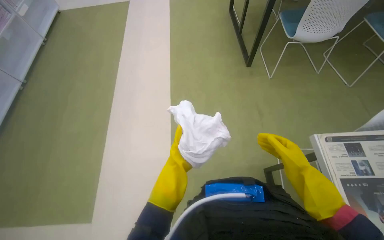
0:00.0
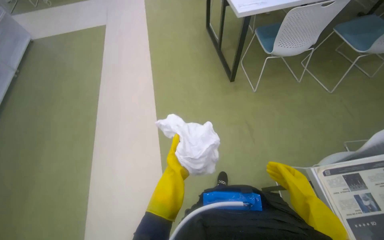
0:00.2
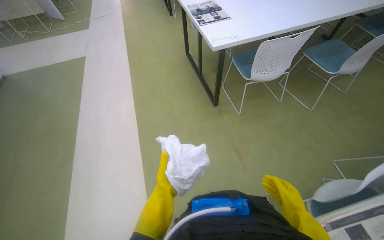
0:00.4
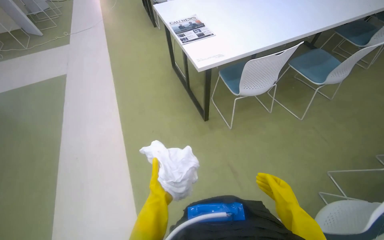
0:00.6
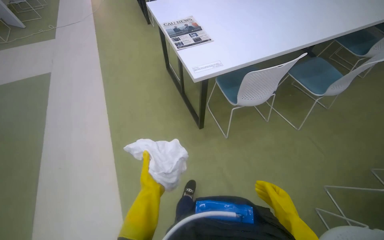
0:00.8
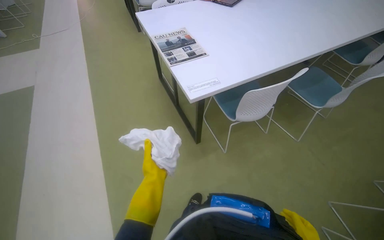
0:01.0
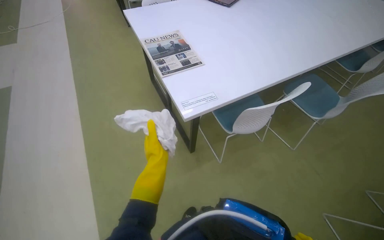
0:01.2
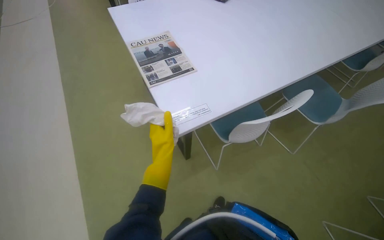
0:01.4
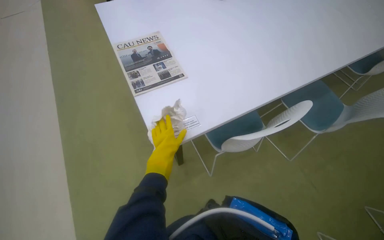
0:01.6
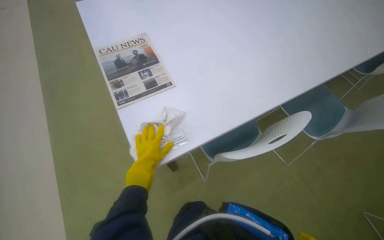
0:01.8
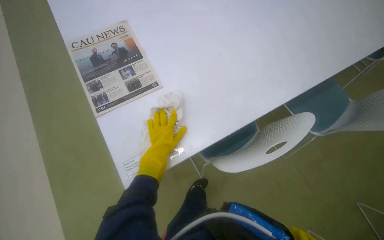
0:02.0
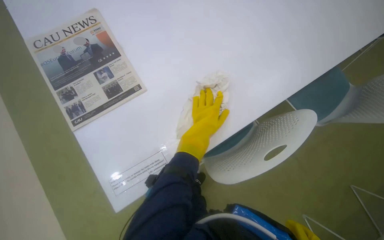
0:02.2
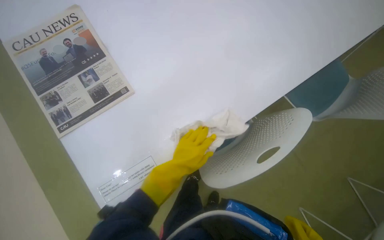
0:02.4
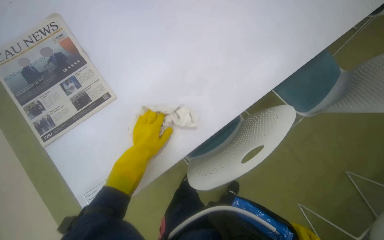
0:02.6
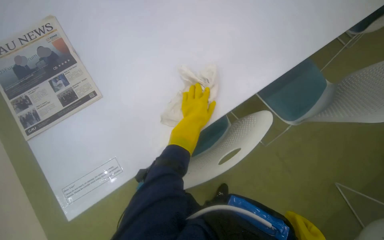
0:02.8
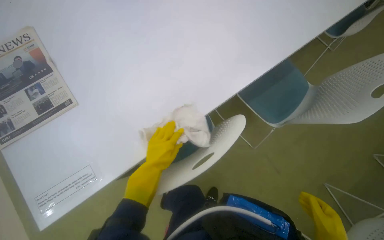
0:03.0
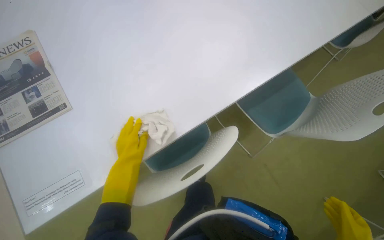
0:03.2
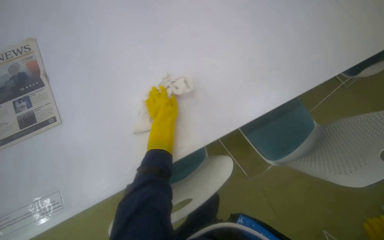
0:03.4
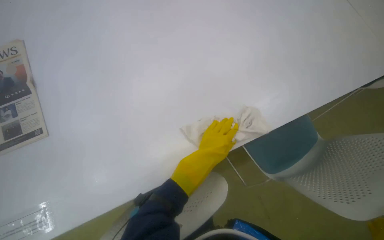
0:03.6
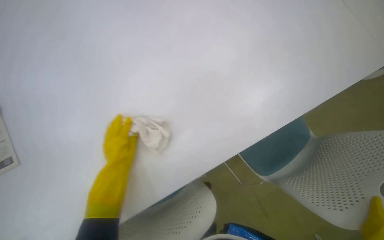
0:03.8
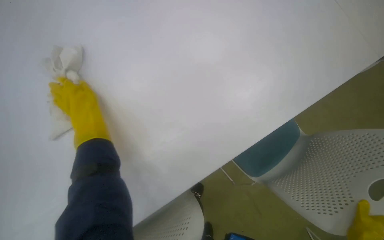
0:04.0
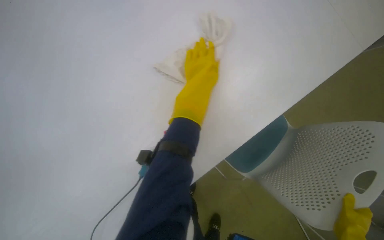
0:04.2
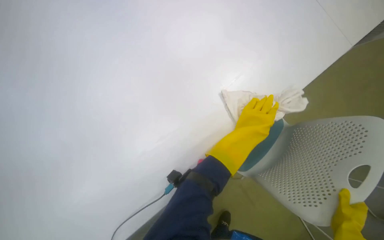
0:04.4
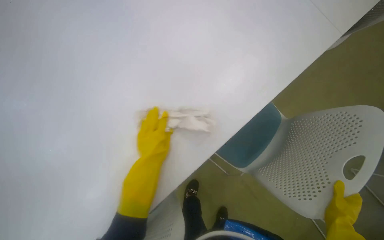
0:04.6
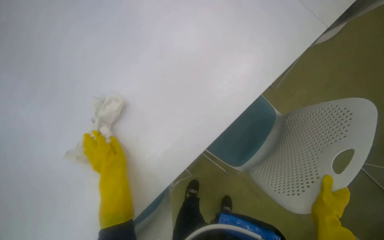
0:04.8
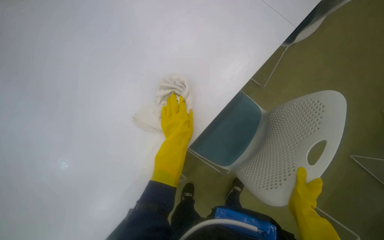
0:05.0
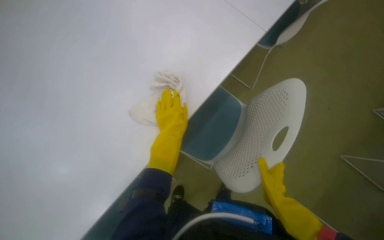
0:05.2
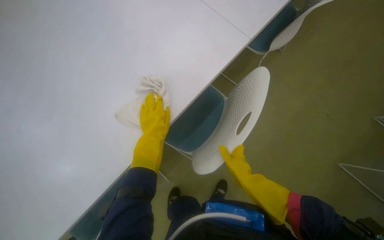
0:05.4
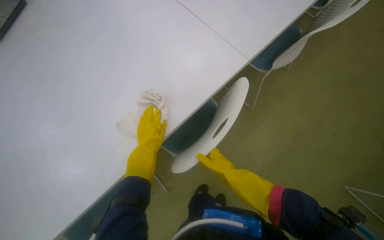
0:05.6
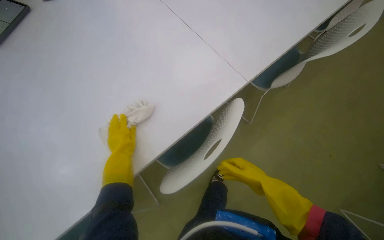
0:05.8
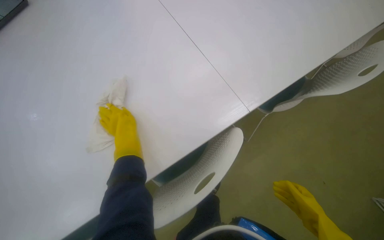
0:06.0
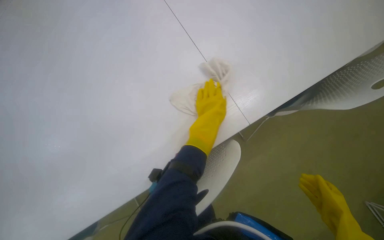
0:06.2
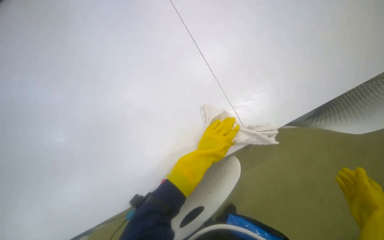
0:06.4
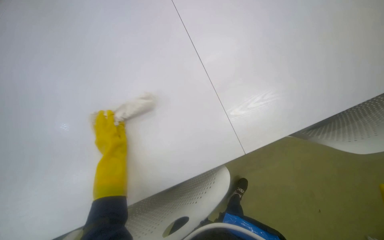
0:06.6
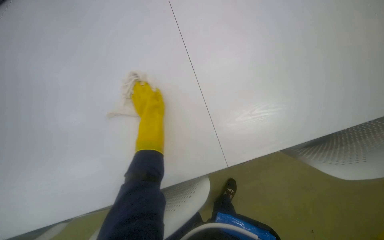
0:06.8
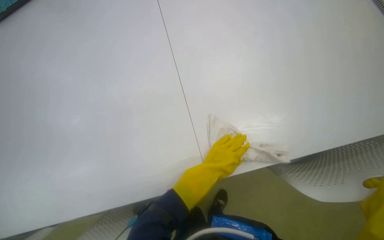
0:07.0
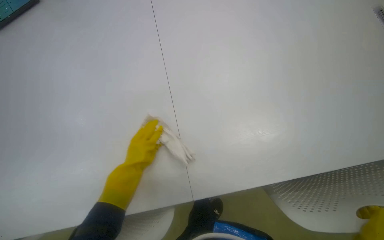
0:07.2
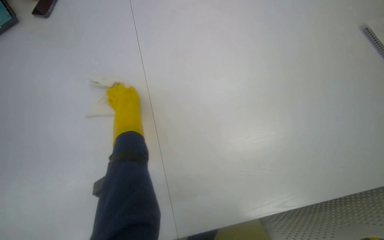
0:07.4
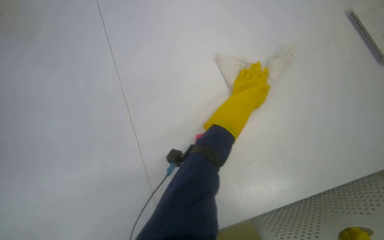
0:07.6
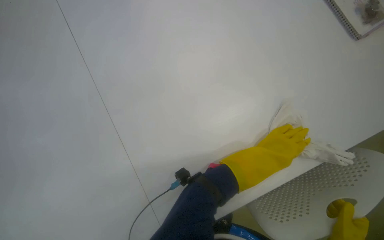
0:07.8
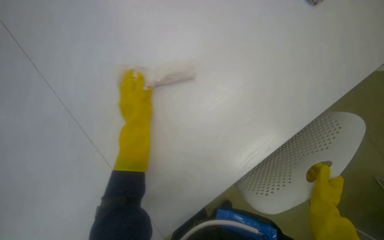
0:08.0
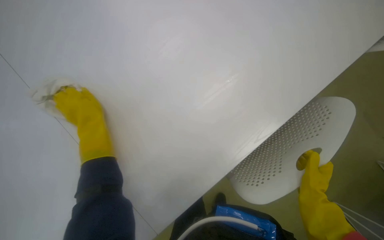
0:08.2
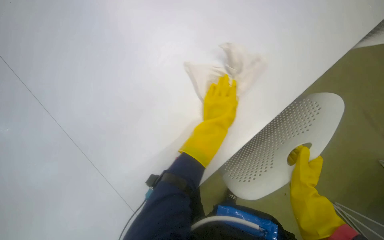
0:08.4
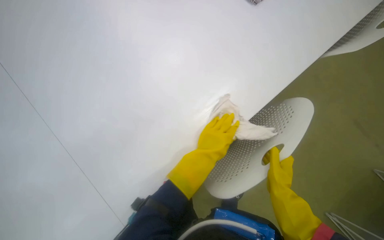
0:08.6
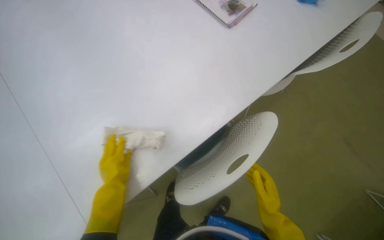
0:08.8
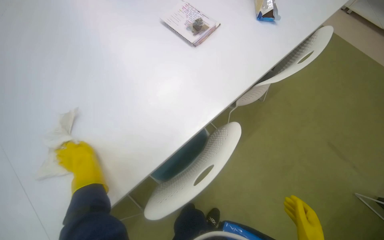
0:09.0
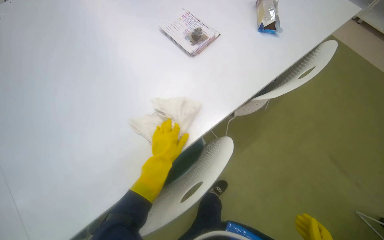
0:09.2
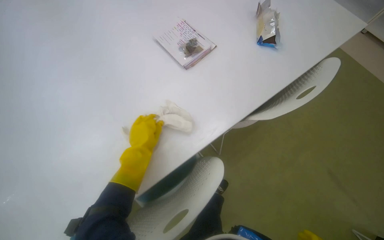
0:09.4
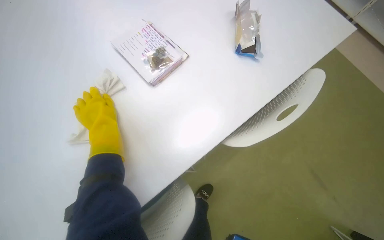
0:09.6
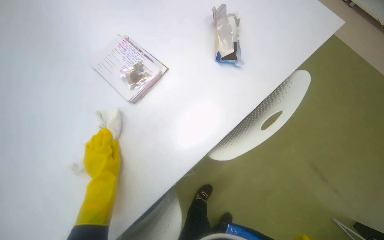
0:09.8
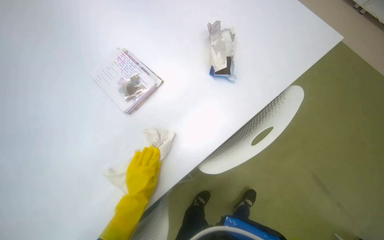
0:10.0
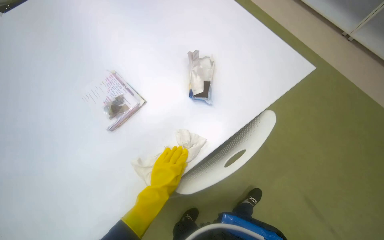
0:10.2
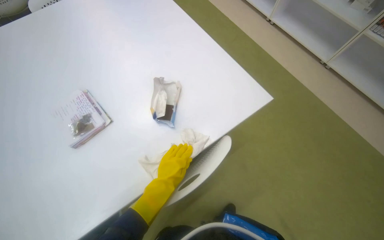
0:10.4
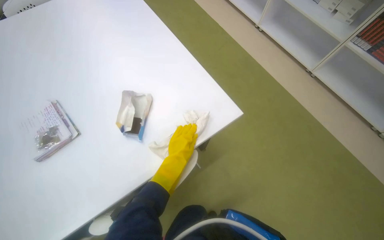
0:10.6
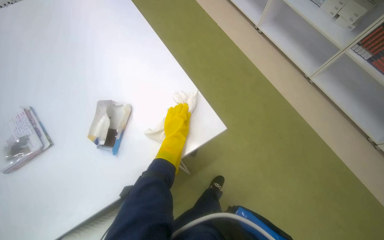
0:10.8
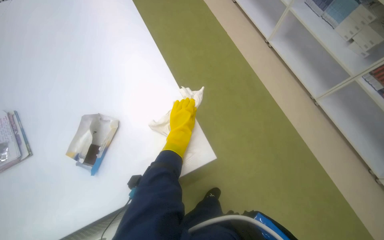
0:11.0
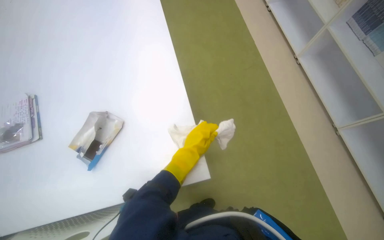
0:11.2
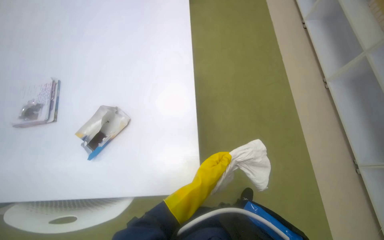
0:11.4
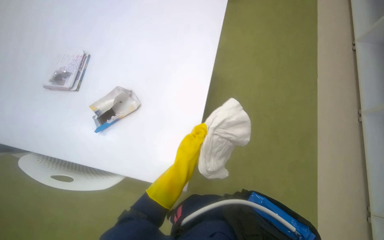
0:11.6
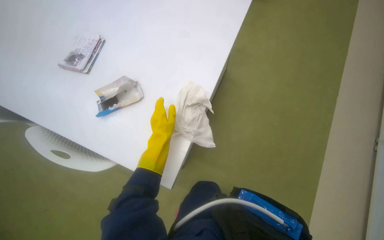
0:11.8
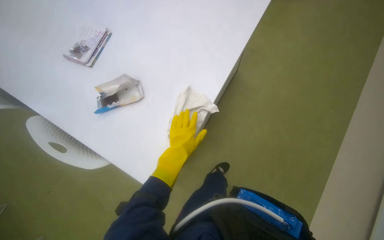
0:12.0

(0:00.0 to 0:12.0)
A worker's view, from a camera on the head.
Job: wiping surfaces.
The whole recording: Cleaning table surface. The worker wipes the table surface with a cloth.
0:00.0 - 0:01.6: The head travels about 1 m. The head turns to the right by roughly 25 degrees.
0:01.6 - 0:03.0: The wearer moves some 50 cm. The view tips downward by approximately 15 degrees.
0:03.0 - 0:04.4: The head travels about 50 cm.
0:04.4 - 0:06.0: The left hand goes left and right, about 40 cm each way, reversing 3 times. The right hand moves approximately 15 cm to the left and comes back.
0:06.0 - 0:07.6: The left hand moves left and right over approximately 35 cm, changing direction 4 times.
0:07.6 - 0:09.0: The left hand moves to the left and down the picture, some 20 cm.
0:09.0 - 0:10.4: The camera travels some 70 cm.
0:10.4 - 0:12.0: The camera is carried approximately 50 cm. The wearer's head swings approximately 55 degrees to the left.

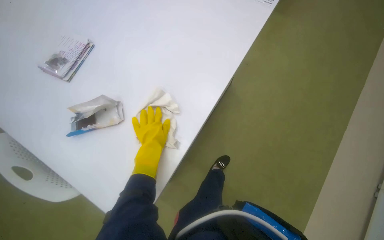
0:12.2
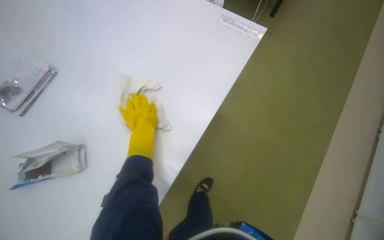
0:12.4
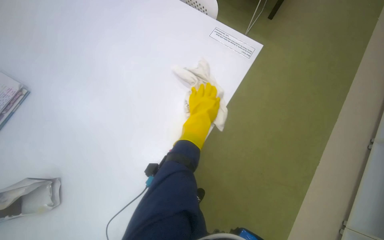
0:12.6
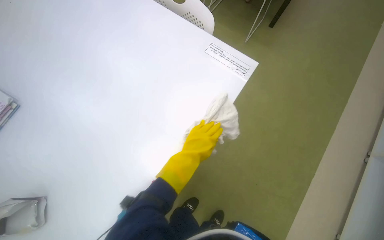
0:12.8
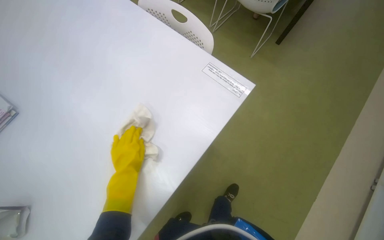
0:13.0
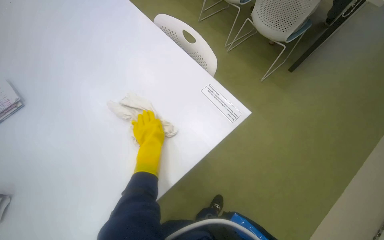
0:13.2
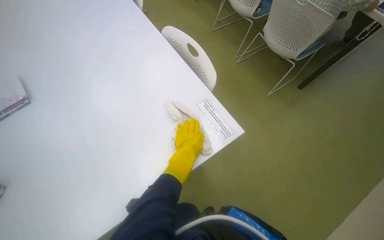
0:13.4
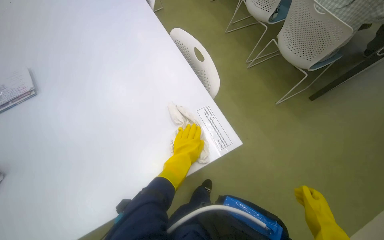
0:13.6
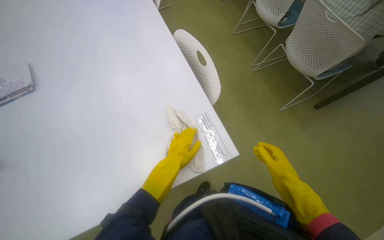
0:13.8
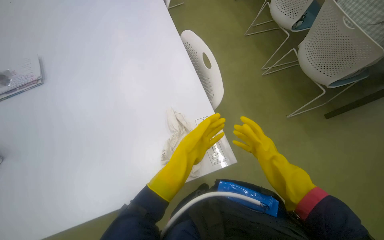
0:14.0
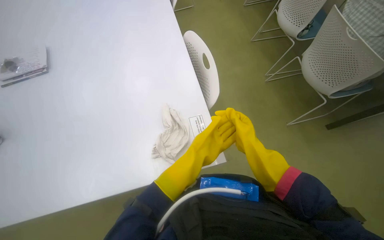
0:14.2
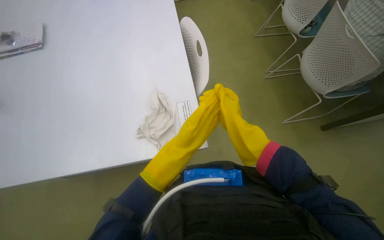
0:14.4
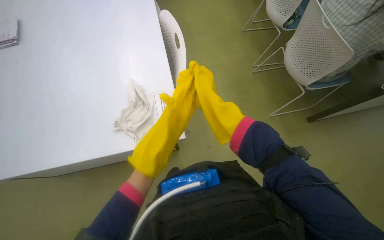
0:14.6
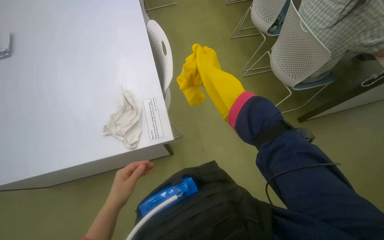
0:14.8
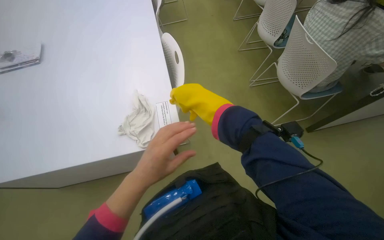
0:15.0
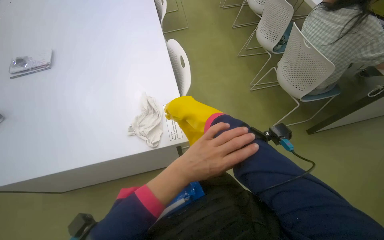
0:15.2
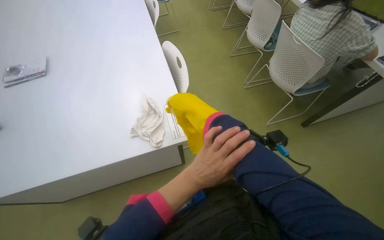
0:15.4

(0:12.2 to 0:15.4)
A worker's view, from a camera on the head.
Job: wiping surfaces.
The whole recording: Cleaning table surface. The worker wipes the table surface with a cloth.
0:12.2 - 0:13.8: The camera is carried some 70 cm. The scene rotates clockwise by roughly 35 degrees.

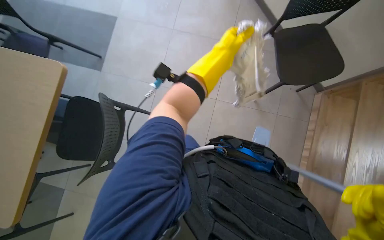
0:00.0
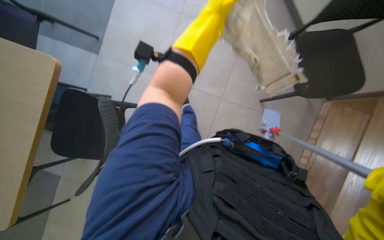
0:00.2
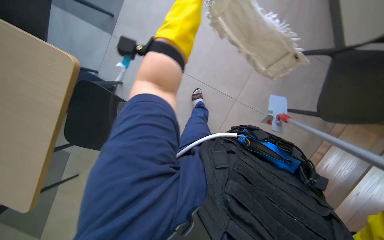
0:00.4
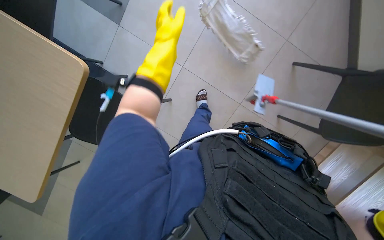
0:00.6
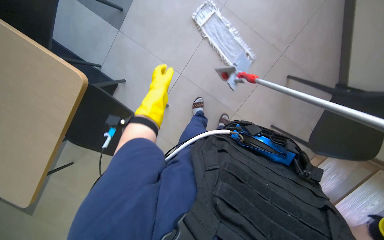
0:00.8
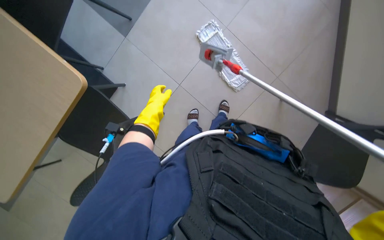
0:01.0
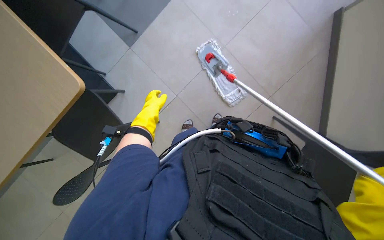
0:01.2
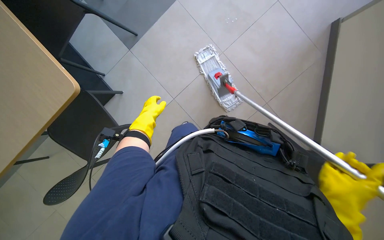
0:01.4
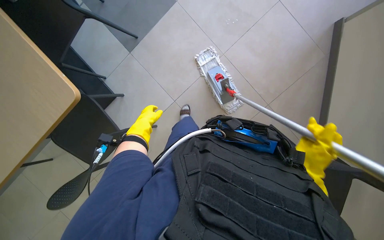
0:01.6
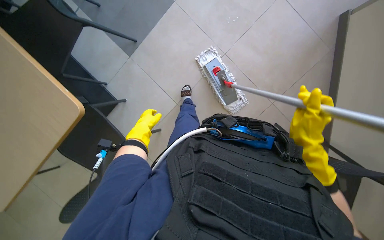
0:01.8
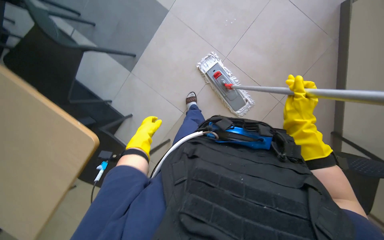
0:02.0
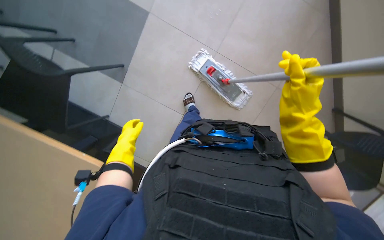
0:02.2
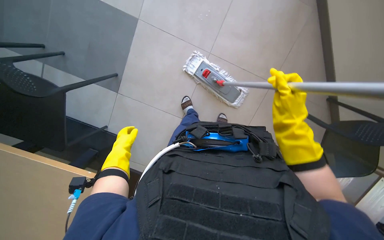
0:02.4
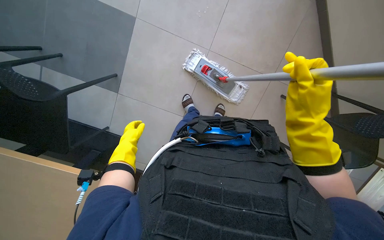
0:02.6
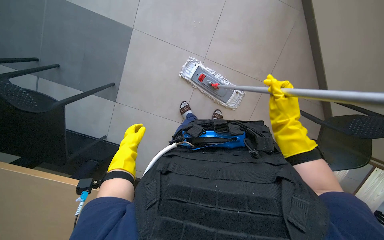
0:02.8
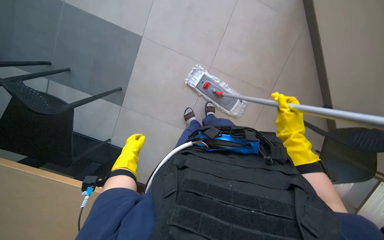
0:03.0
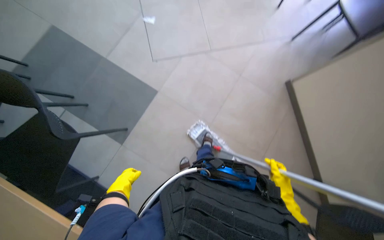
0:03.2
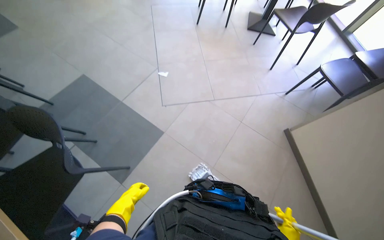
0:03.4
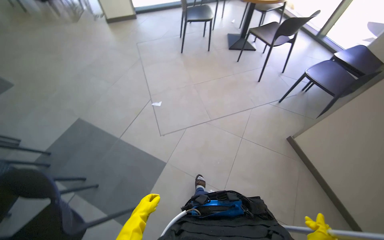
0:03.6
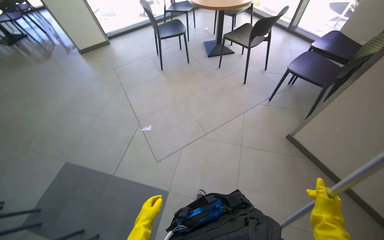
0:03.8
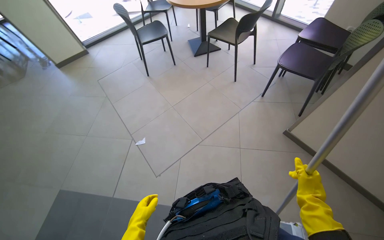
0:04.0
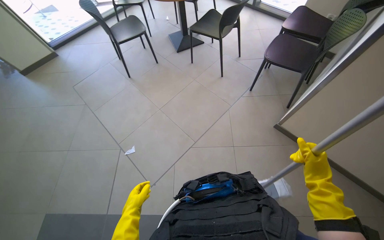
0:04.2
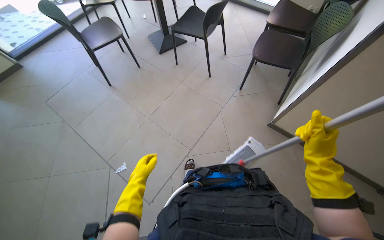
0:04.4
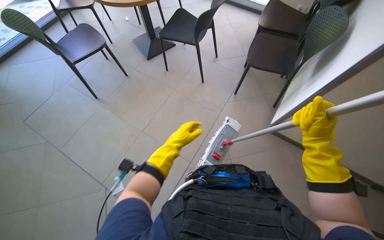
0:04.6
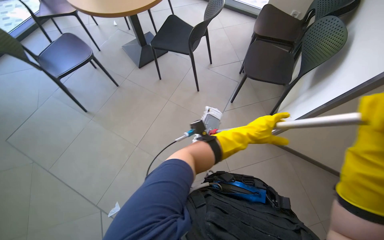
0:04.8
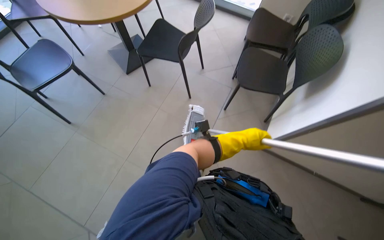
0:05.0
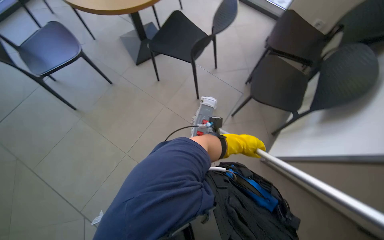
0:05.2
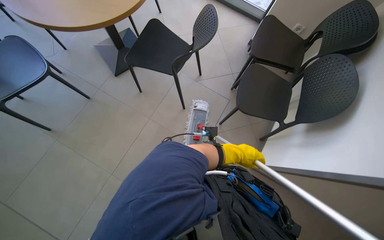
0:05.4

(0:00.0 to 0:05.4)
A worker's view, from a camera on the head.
Job: mopping floor.
The whole recording: Mopping cafeteria floor. The worker mops the cafeteria floor, moving chairs to clear the area.
0:00.0 - 0:01.4: The view tilts approximately 10 degrees upward.
0:01.4 - 0:02.8: The right hand shifts some 20 cm farther from the camera and up the picture.
0:02.8 - 0:04.0: The wearer looks some 50 degrees further upward.
0:04.0 - 0:05.4: The camera travels some 80 cm. The wearer's head swings approximately 30 degrees to the right.
